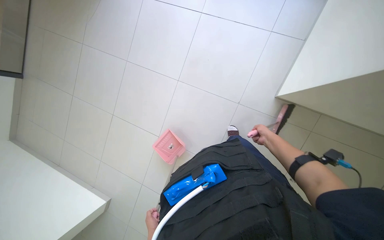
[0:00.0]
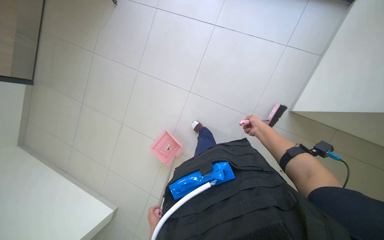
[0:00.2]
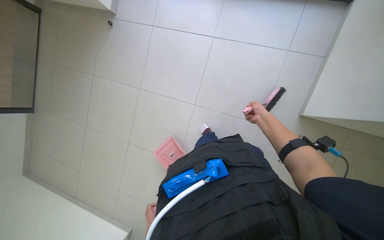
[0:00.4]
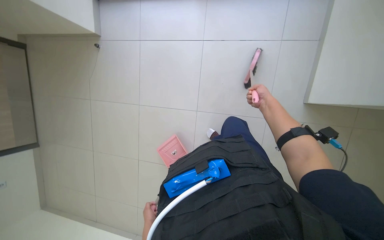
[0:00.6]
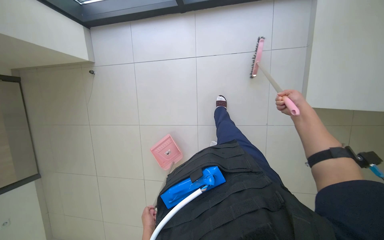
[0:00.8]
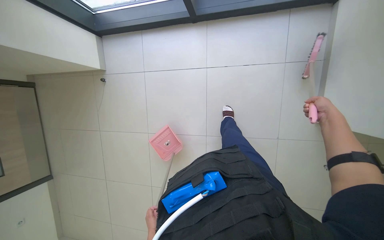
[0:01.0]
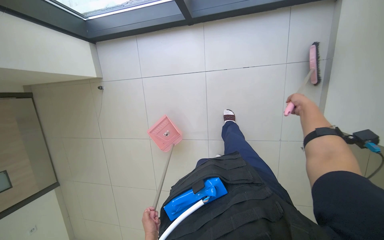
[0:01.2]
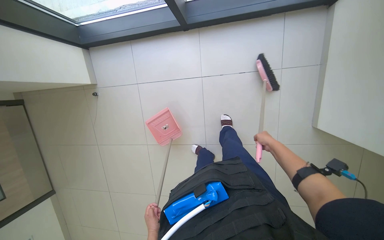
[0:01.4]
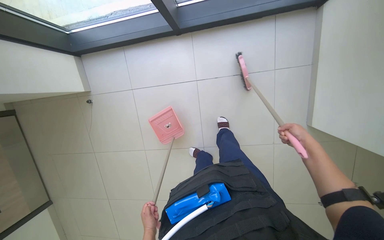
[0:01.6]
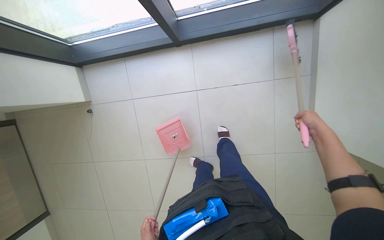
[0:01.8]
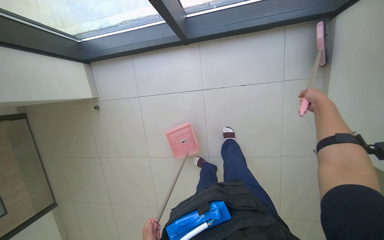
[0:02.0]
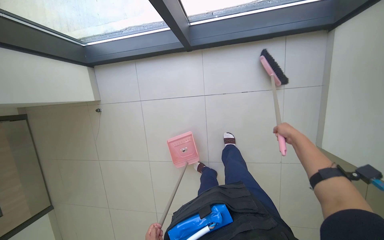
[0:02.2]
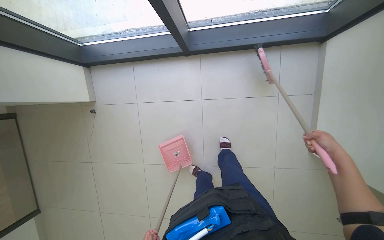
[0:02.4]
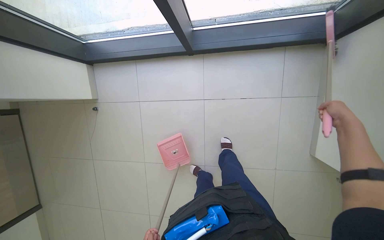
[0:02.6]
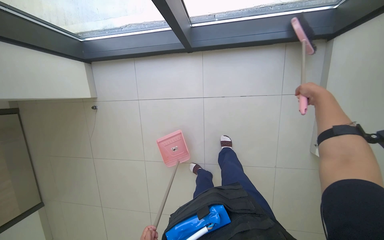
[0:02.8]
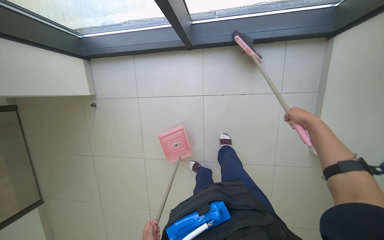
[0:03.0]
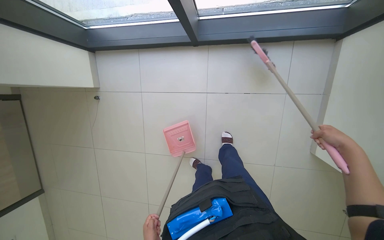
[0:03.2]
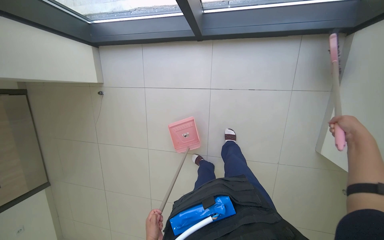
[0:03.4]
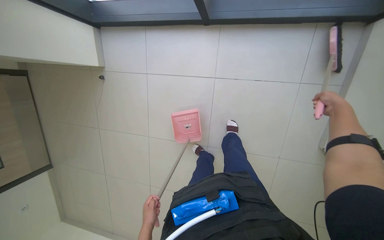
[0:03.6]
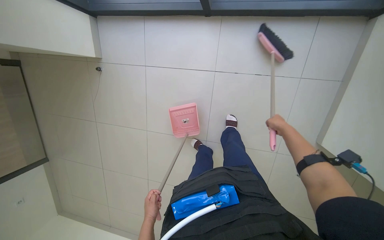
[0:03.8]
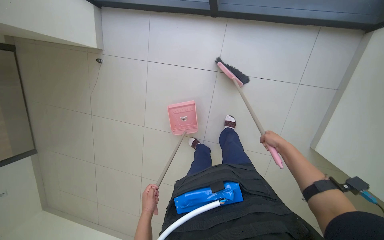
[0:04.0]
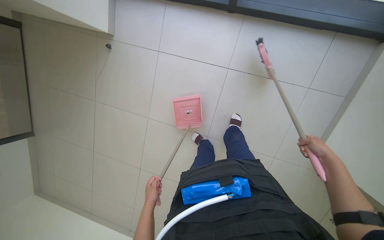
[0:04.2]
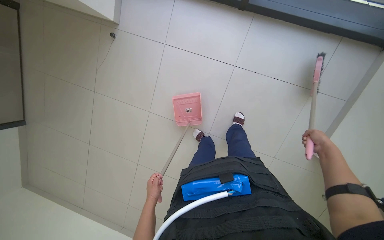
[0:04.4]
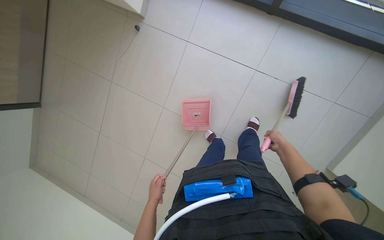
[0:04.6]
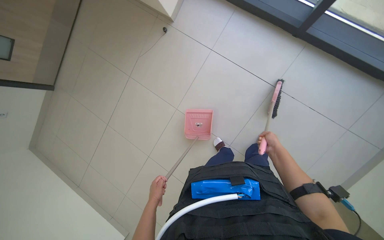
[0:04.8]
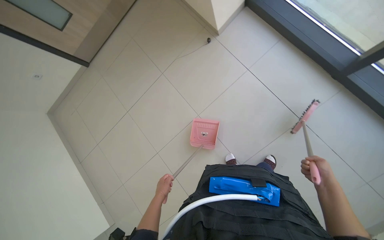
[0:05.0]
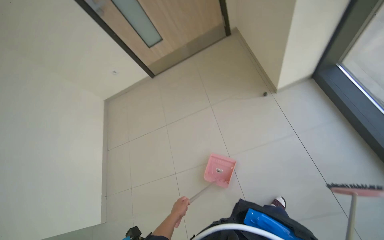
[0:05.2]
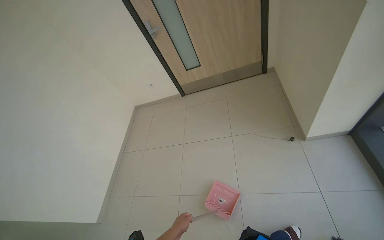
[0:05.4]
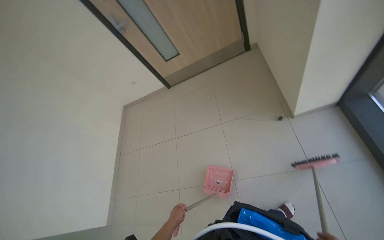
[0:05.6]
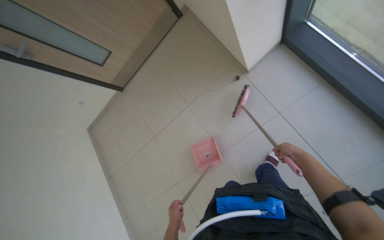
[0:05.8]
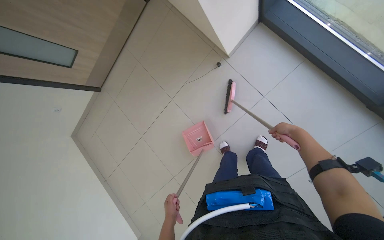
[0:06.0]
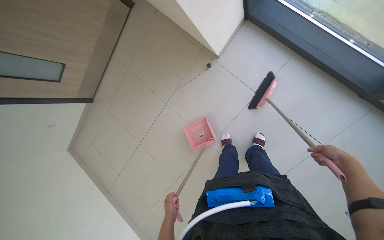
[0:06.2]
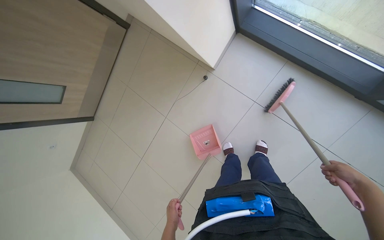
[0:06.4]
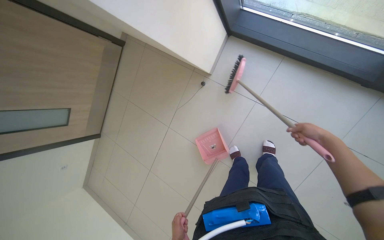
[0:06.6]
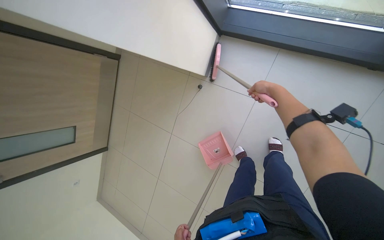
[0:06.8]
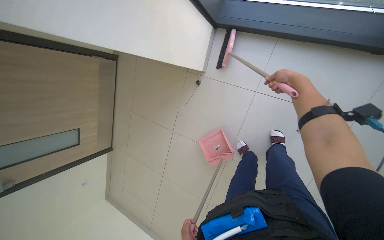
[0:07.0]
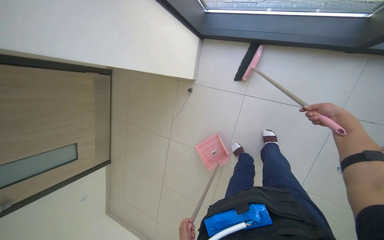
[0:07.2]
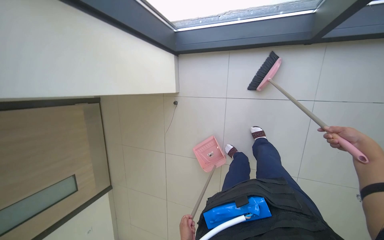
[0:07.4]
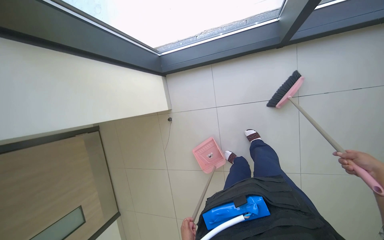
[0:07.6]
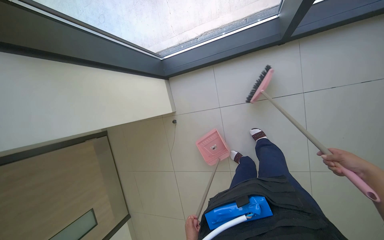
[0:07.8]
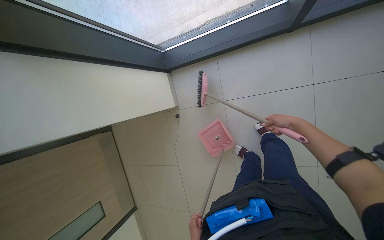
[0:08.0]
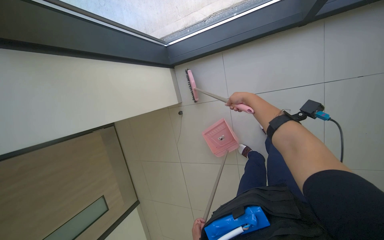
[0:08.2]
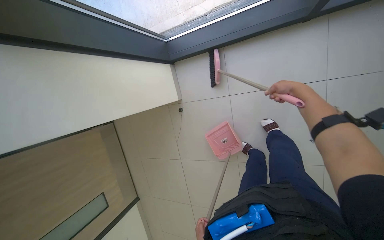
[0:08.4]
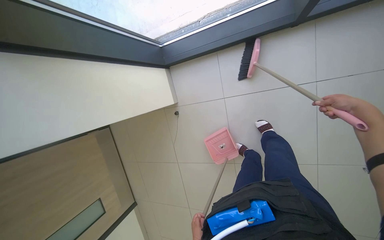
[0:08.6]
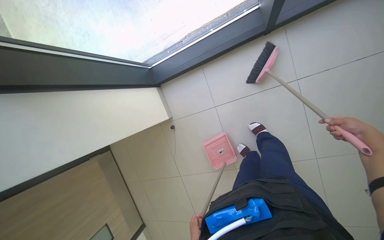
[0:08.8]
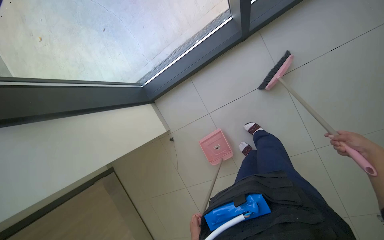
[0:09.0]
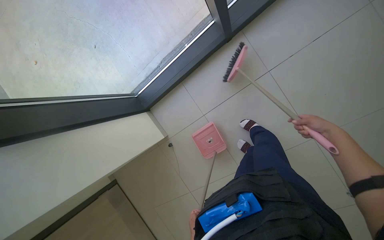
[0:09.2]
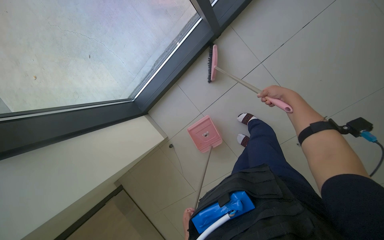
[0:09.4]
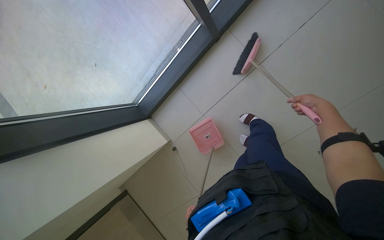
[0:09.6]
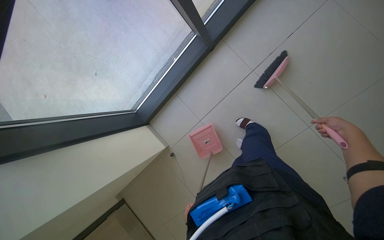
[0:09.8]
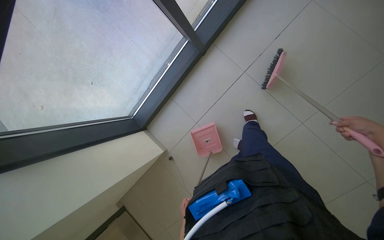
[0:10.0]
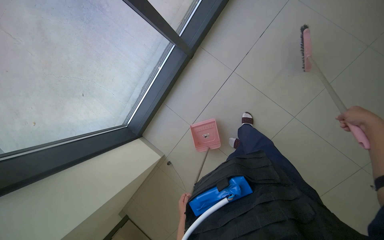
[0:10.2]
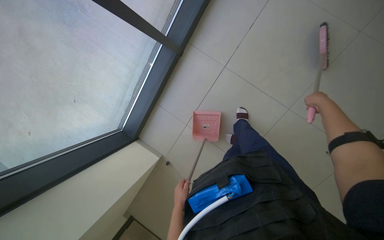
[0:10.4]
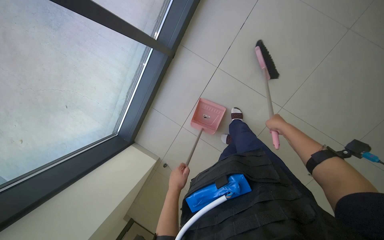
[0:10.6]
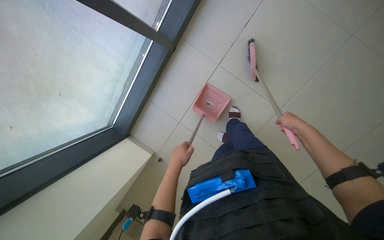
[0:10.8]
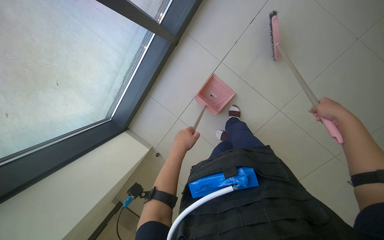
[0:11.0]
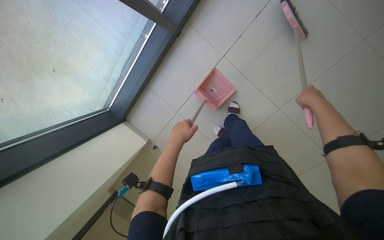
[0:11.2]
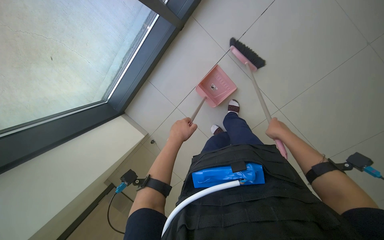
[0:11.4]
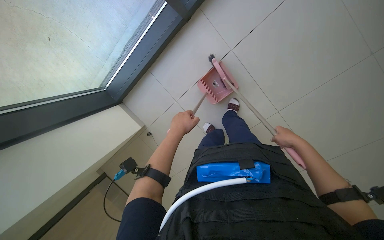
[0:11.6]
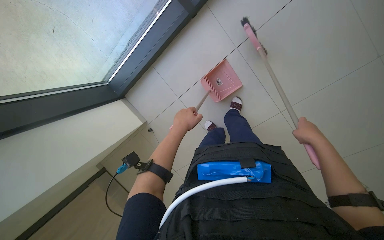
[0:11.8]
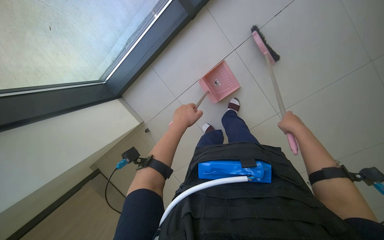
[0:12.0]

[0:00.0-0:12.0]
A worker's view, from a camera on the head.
Job: sweeping floor.
The whole recording: Sweeping floor with broom and dustpan. The worker sweeps the floor with a broom and collects debris with a dustpan.
0:00.0 to 0:01.6: The left hand heads up the picture, covering roughly 50 cm.
0:01.6 to 0:03.0: The right hand moves up and down the picture over roughly 20 cm, changing direction 2 times.
0:03.0 to 0:04.4: The right hand goes nearer and farther, roughly 20 cm each way, reversing 2 times.
0:06.0 to 0:07.6: The camera pitches upward, by roughly 20 degrees. The scene turns about 50 degrees counterclockwise in the picture.
0:09.0 to 0:10.4: The scene turns some 25 degrees counterclockwise in the picture. The right hand swings left and right, about 25 cm each way, with 2 reversals.
0:10.4 to 0:12.0: The right hand goes nearer and farther, approximately 20 cm each way, reversing 3 times. Meanwhile the left hand goes about 30 cm up the picture and nearer to the camera.

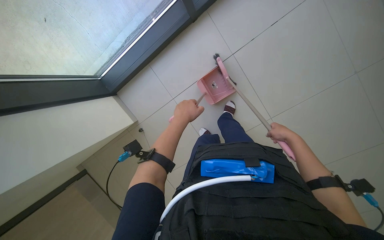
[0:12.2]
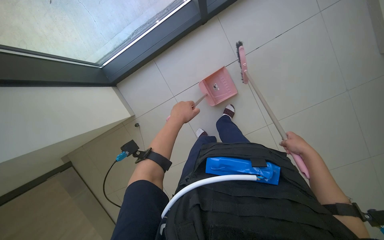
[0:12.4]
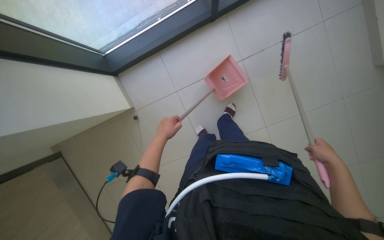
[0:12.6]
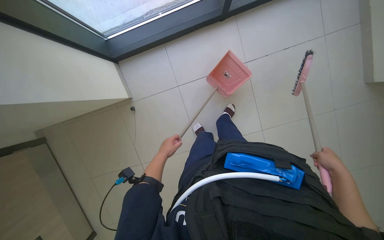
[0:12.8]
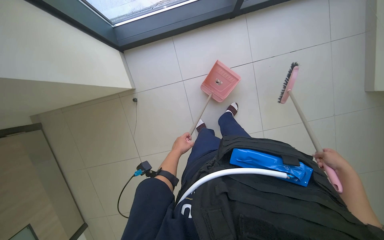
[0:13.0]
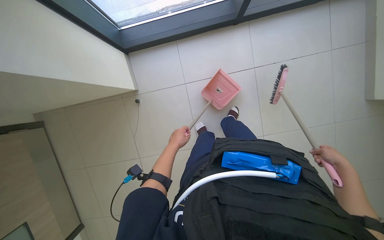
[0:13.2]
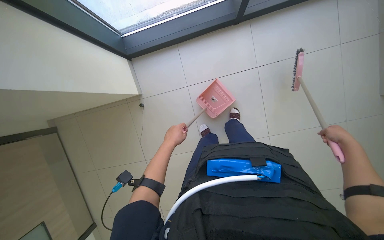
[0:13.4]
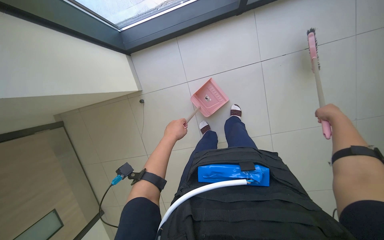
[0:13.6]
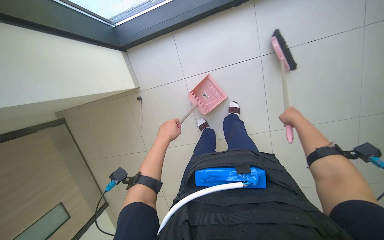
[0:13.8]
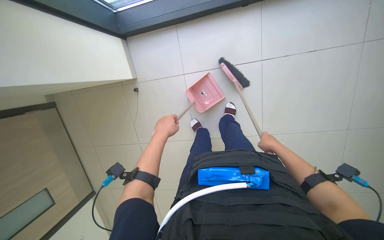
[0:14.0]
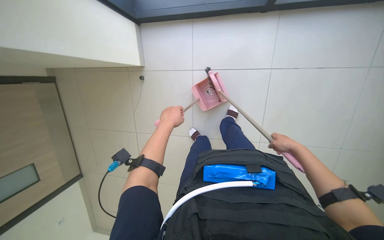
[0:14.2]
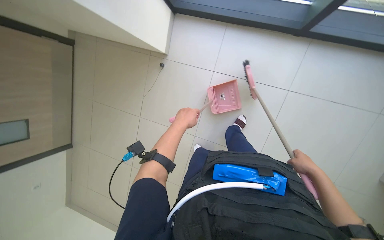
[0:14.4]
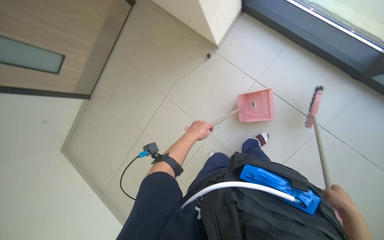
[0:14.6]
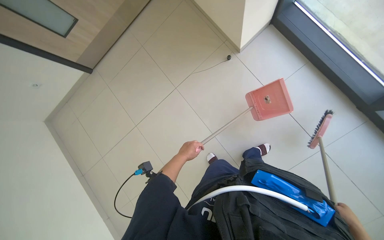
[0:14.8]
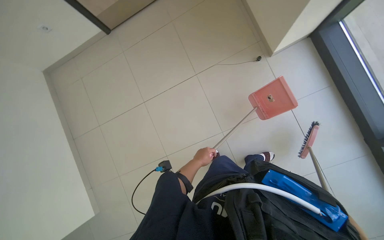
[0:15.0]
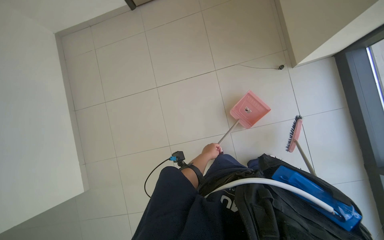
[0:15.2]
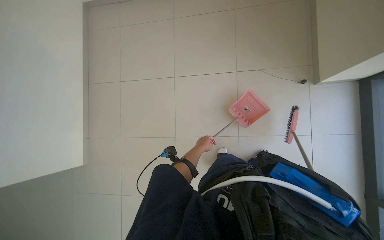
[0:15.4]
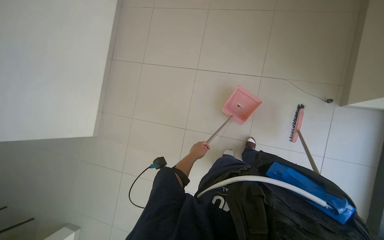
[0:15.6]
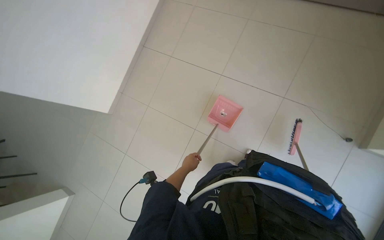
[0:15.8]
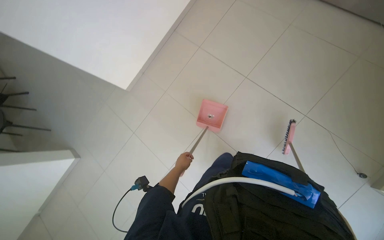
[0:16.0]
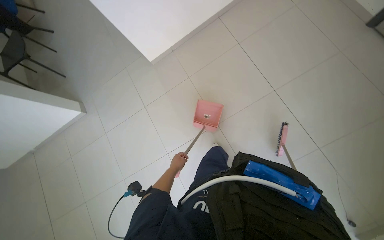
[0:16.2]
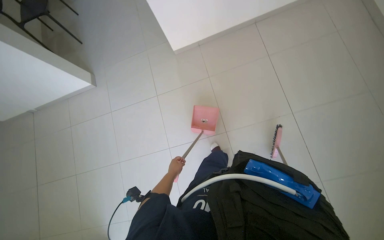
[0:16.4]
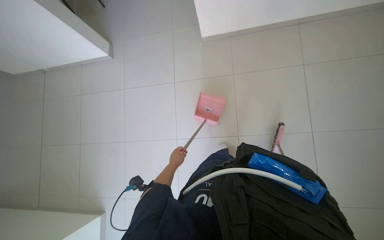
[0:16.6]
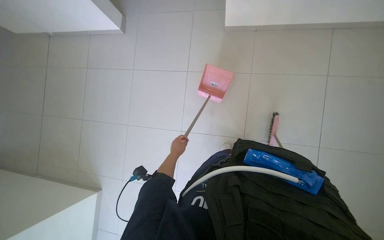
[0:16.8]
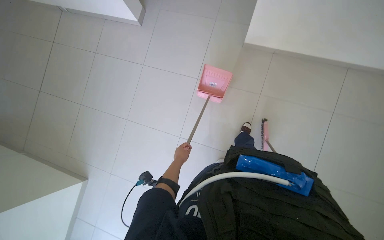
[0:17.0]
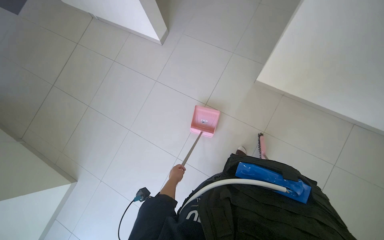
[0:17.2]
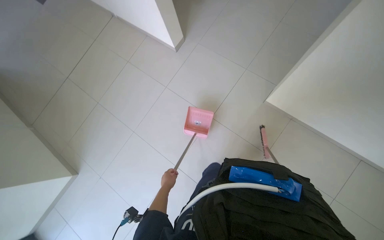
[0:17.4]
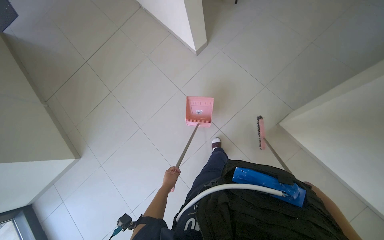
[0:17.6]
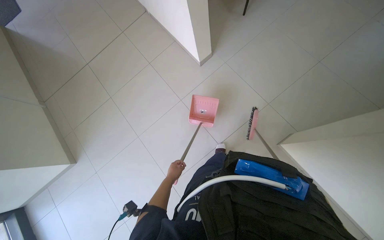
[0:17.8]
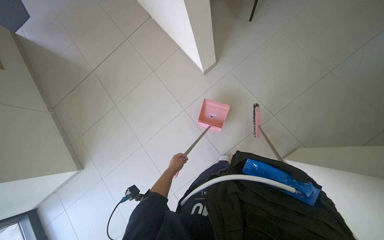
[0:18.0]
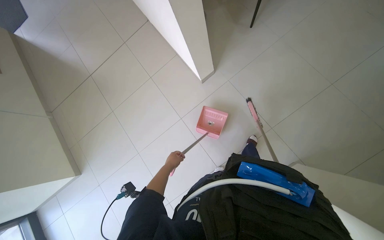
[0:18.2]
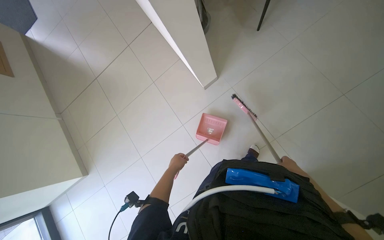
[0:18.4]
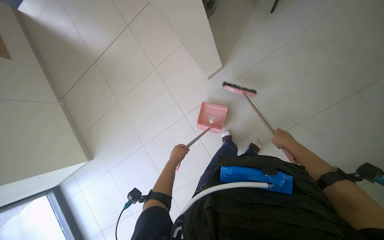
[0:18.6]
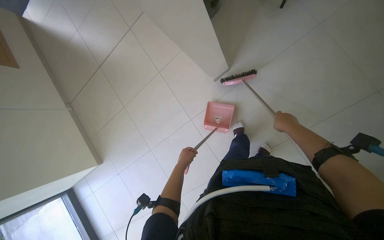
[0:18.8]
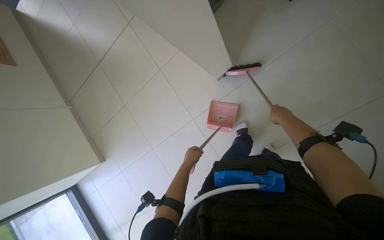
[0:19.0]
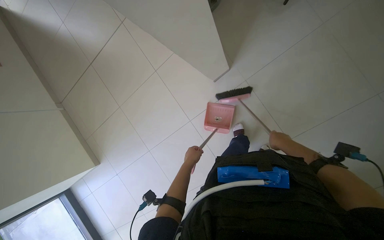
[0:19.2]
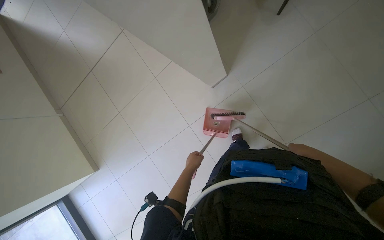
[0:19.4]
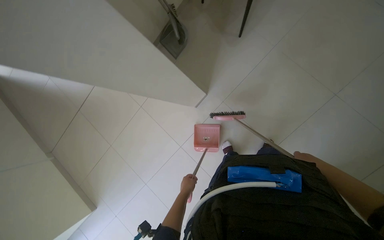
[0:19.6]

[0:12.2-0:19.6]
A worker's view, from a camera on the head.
Job: sweeping floor.
The whole recording: Sweeping floor with broom and dustpan. The worker sweeps the floor with a broom and collects debris with a dustpan.
0:12.2 to 0:13.6: The left hand shifts approximately 10 cm down the picture, while the right hand shifts some 20 cm up the picture, to the right and nearer to the camera.
0:13.6 to 0:15.2: Everything in view rotates roughly 45 degrees clockwise.
0:15.2 to 0:16.6: Everything in view rotates approximately 25 degrees clockwise.
0:16.6 to 0:18.2: The scene rotates clockwise by some 25 degrees. The left hand travels down the picture and back again, approximately 10 cm each way.
0:18.2 to 0:19.6: The right hand heads to the right, covering roughly 10 cm, and travels up the picture and back again, some 25 cm each way; the left hand shifts approximately 25 cm nearer to the camera.
